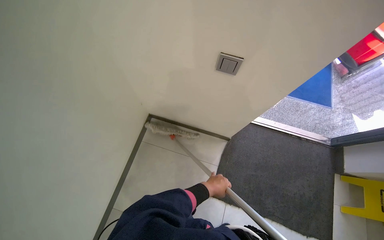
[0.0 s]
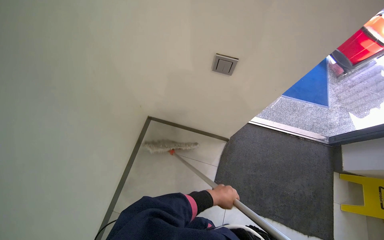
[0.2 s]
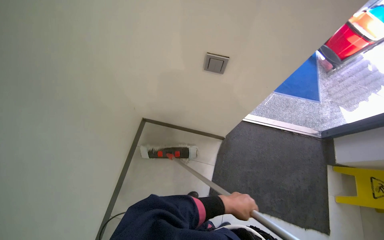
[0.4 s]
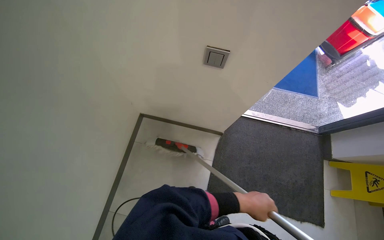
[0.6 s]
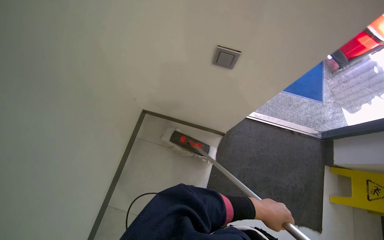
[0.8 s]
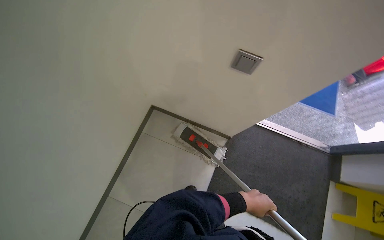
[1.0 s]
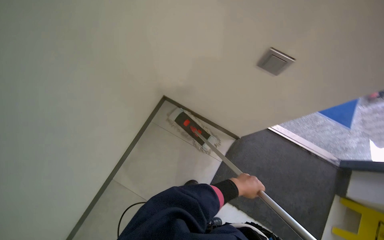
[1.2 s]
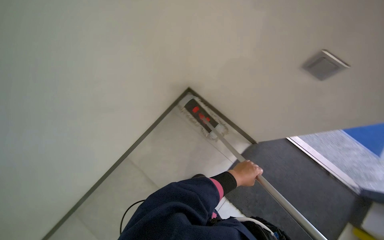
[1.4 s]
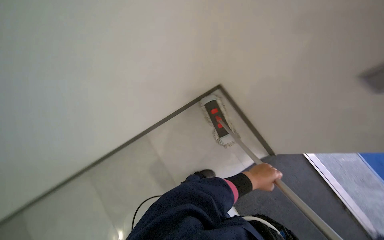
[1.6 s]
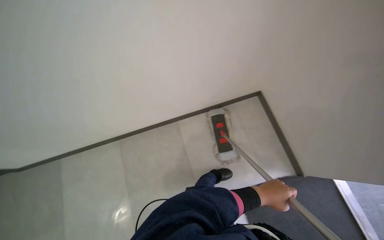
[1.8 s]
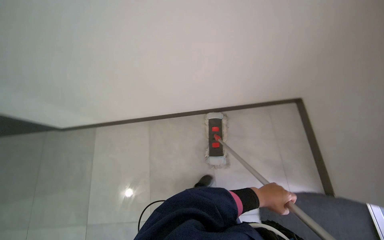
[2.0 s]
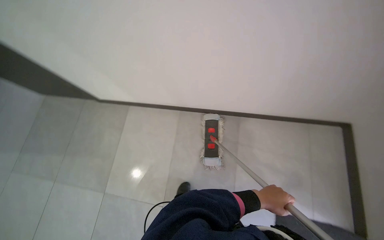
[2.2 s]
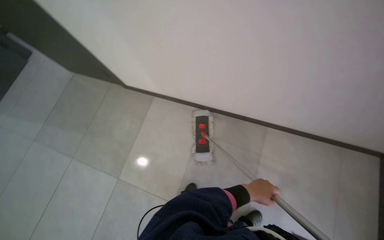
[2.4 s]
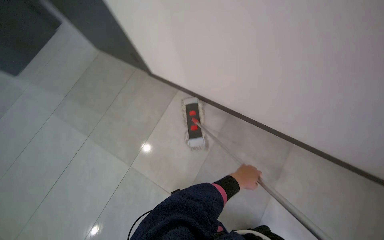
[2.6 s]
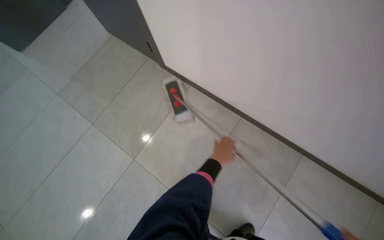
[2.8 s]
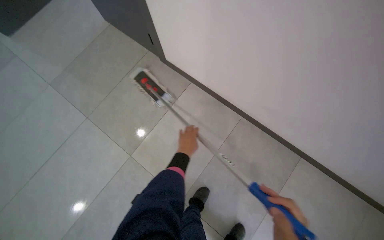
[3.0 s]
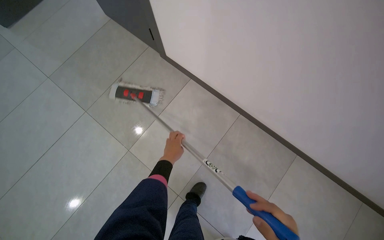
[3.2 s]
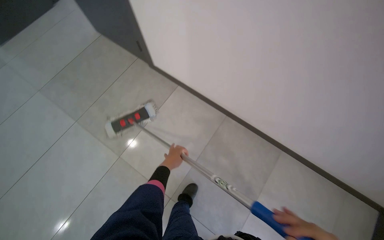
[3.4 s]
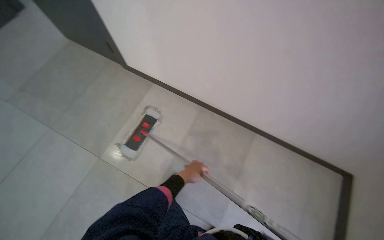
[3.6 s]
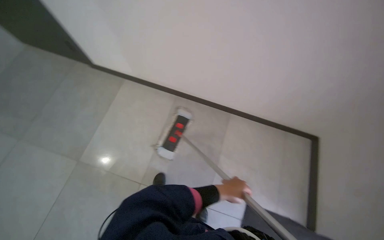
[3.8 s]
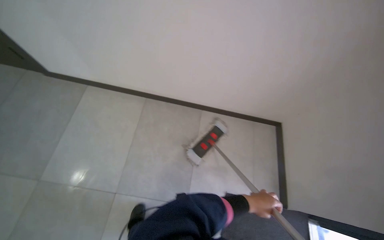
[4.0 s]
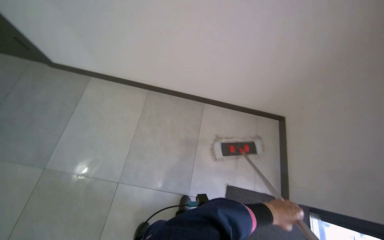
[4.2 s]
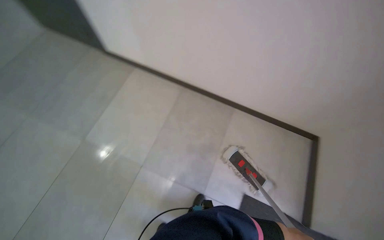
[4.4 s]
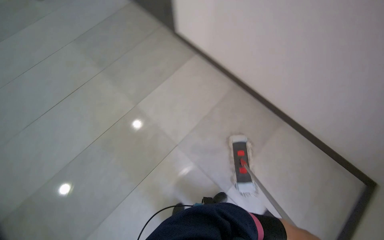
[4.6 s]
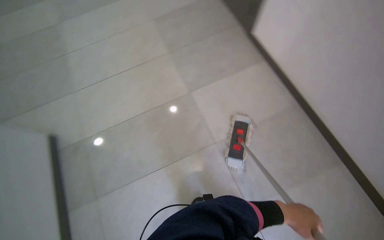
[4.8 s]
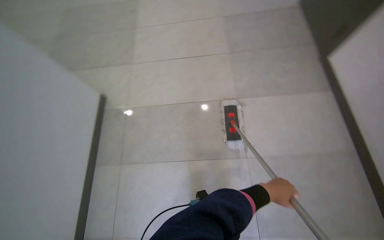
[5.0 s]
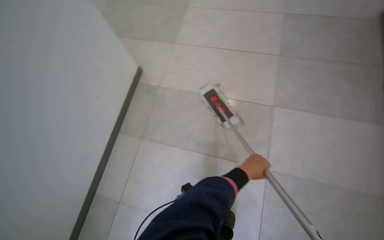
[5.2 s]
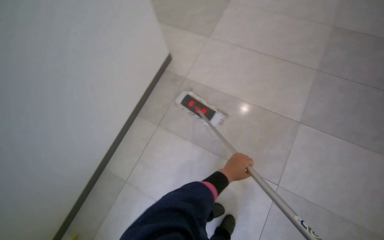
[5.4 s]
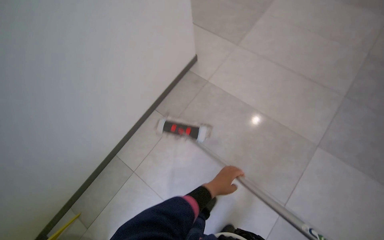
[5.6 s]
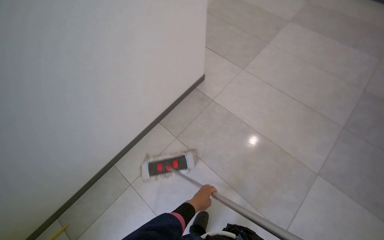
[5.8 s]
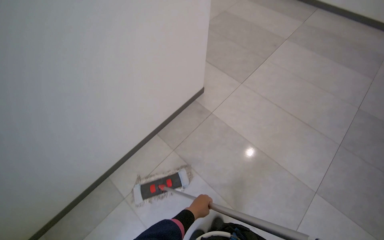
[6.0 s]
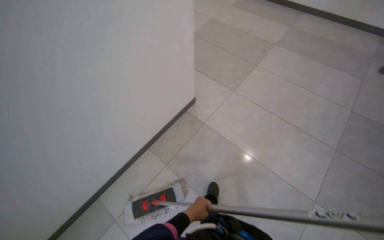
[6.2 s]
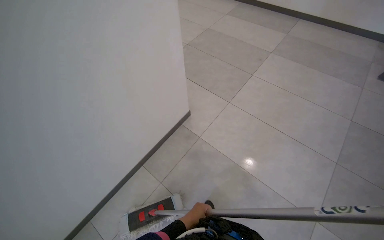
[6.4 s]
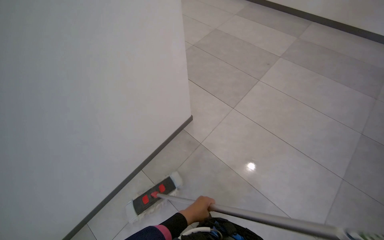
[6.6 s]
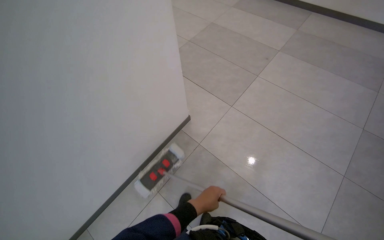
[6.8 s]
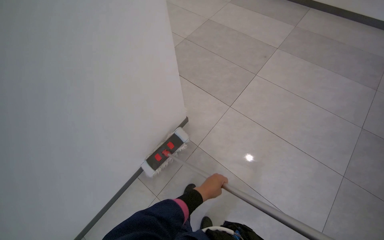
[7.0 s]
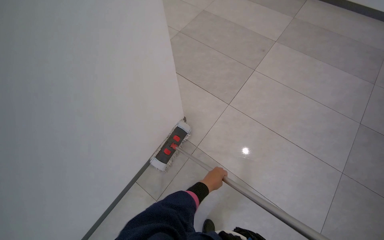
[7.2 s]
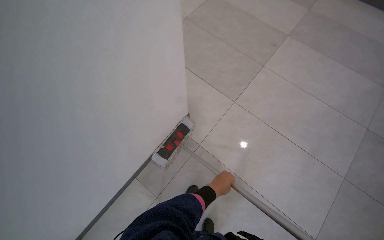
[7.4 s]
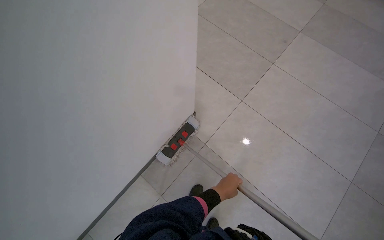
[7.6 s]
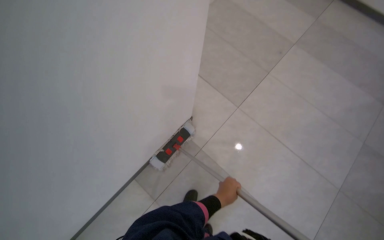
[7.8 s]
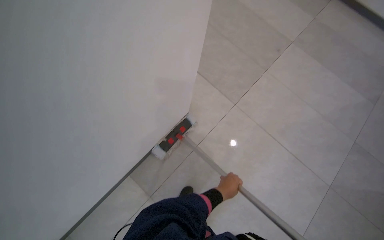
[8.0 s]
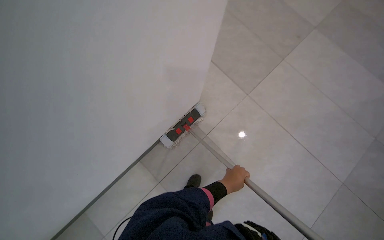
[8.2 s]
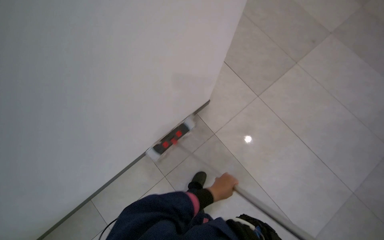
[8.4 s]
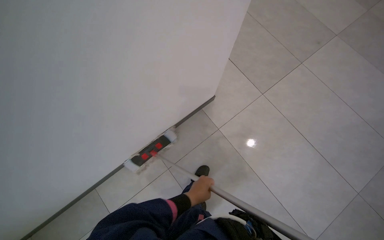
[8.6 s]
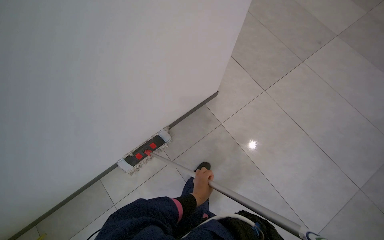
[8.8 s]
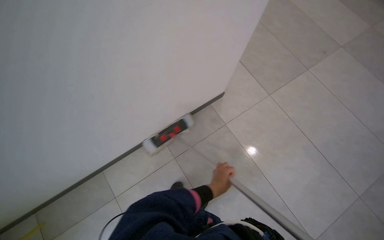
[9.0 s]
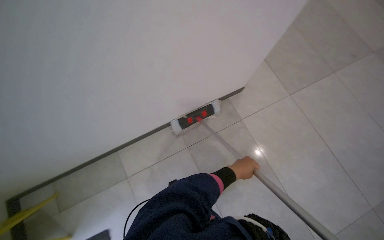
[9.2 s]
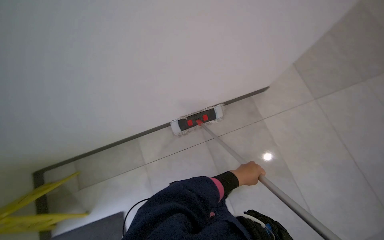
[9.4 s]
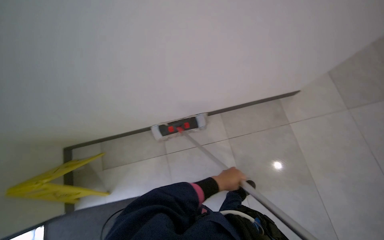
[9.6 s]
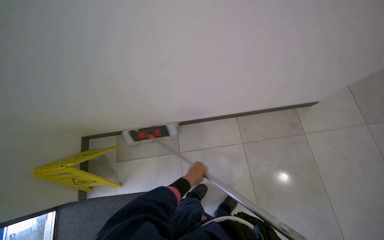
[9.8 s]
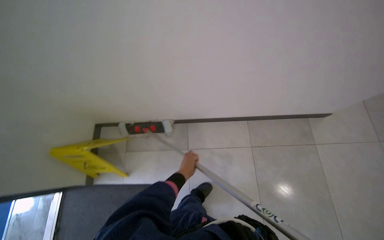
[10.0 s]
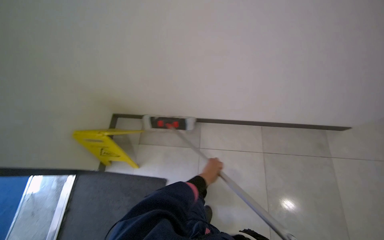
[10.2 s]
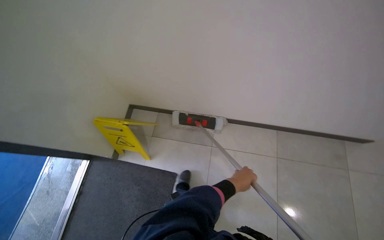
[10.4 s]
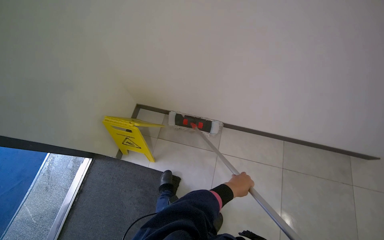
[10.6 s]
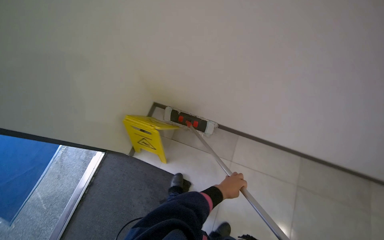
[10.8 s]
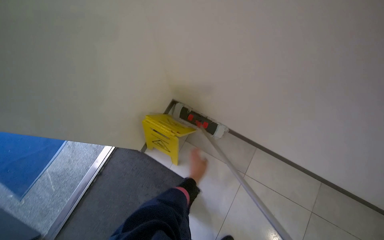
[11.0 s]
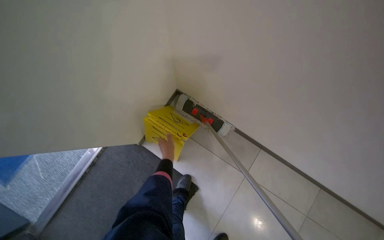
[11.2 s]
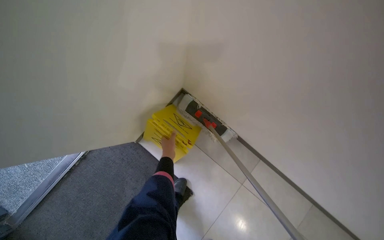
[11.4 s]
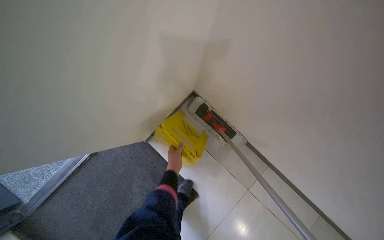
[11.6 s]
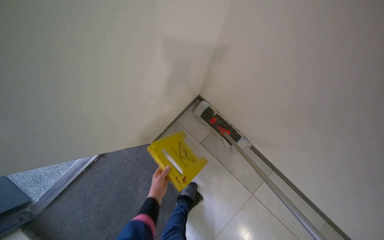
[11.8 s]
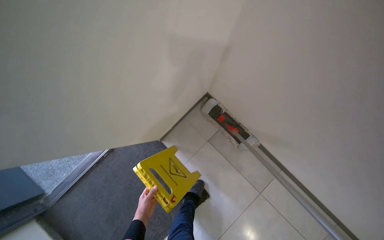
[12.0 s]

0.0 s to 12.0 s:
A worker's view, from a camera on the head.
Job: mopping floor.
The whole recording: Mopping tiled floor. The worker mops the tiled floor with a flat mop, moving it back and forth.
0.0 to 1.6 s: The scene turns roughly 35 degrees clockwise in the picture.
1.6 to 3.0 s: The head travels about 50 cm.
3.0 to 4.4 s: The left hand is displaced to the right, down the picture and nearer to the camera by about 70 cm.
4.4 to 6.0 s: The head travels roughly 40 cm. The head rotates roughly 80 degrees to the left.
6.0 to 7.6 s: The camera travels roughly 70 cm.
9.0 to 10.4 s: The head rotates some 40 degrees to the left.
10.4 to 12.0 s: The camera travels some 70 cm. Everything in view rotates some 35 degrees clockwise.

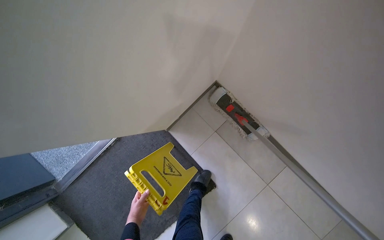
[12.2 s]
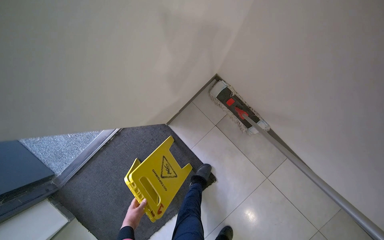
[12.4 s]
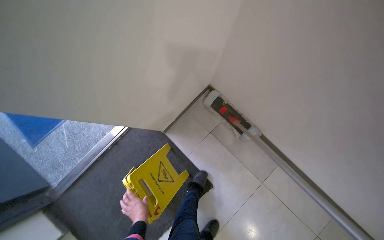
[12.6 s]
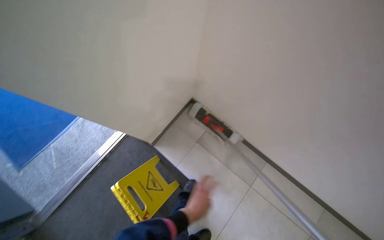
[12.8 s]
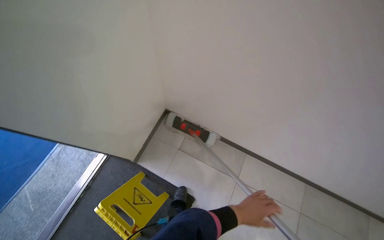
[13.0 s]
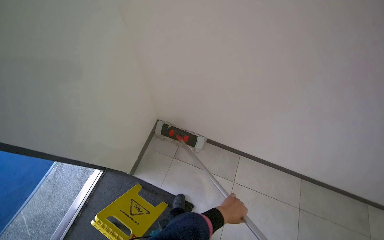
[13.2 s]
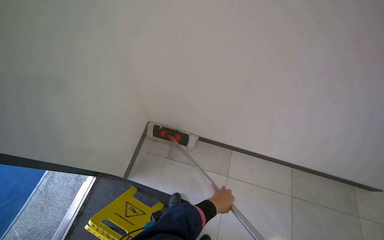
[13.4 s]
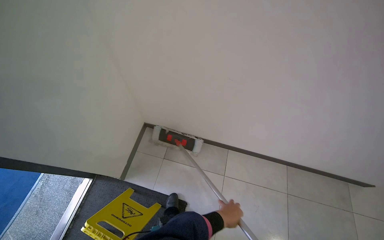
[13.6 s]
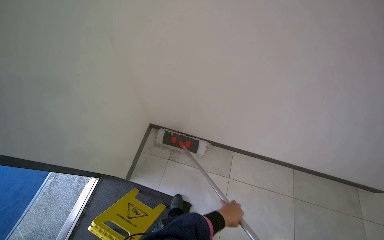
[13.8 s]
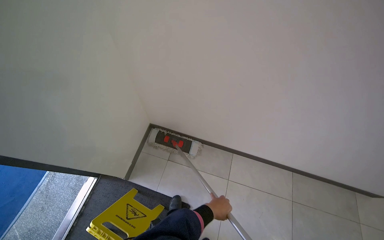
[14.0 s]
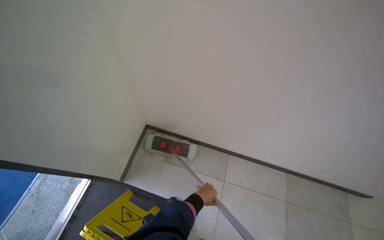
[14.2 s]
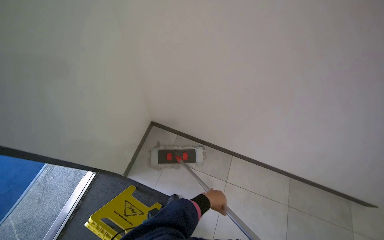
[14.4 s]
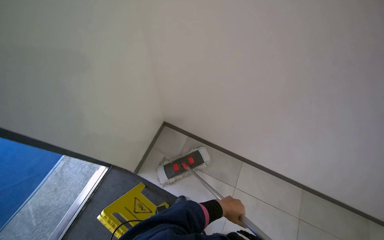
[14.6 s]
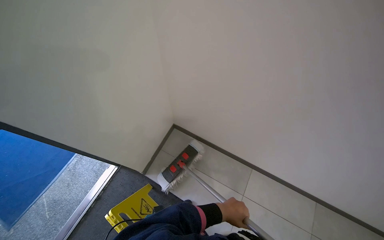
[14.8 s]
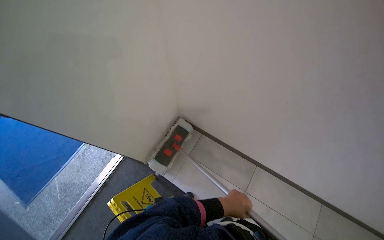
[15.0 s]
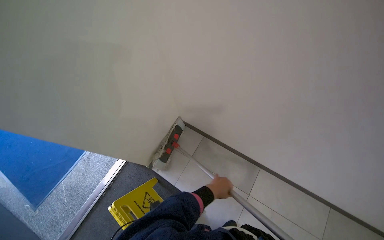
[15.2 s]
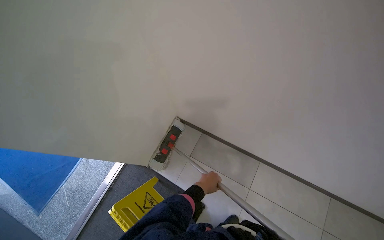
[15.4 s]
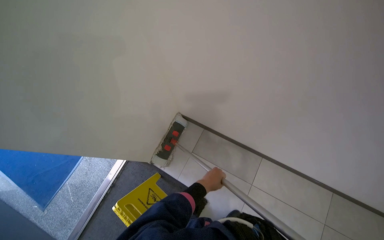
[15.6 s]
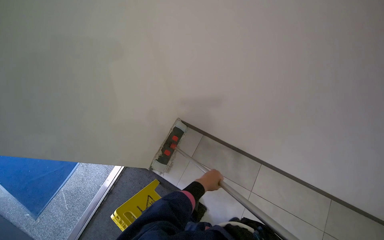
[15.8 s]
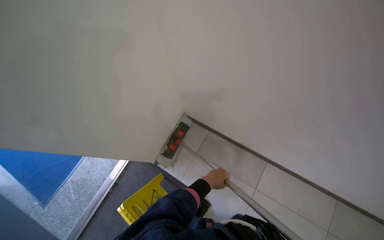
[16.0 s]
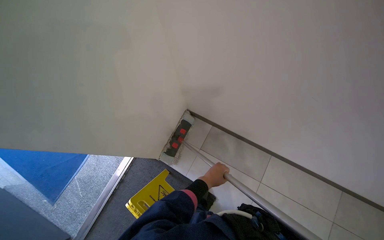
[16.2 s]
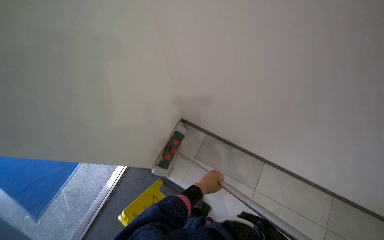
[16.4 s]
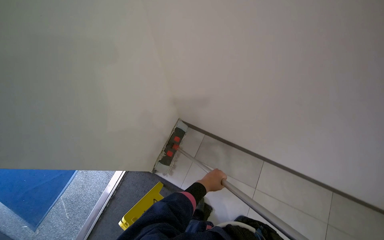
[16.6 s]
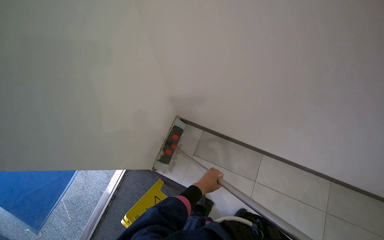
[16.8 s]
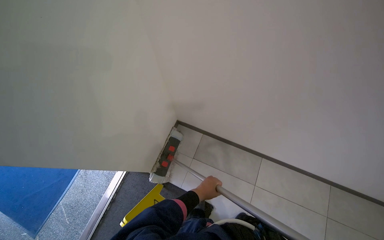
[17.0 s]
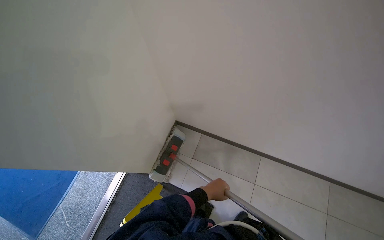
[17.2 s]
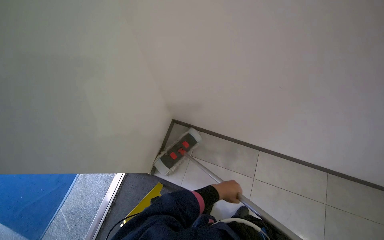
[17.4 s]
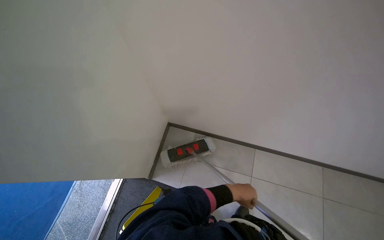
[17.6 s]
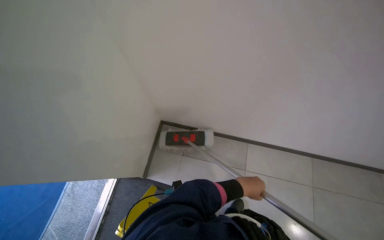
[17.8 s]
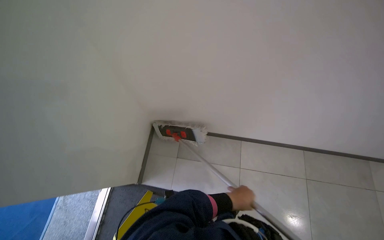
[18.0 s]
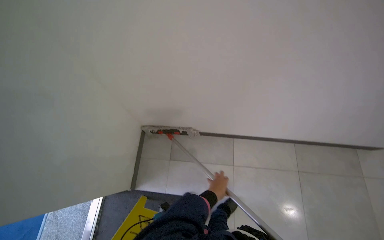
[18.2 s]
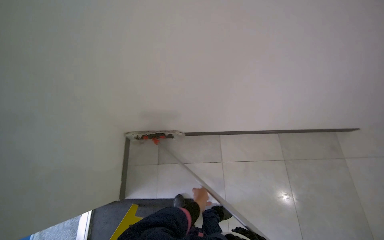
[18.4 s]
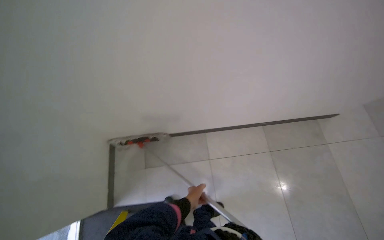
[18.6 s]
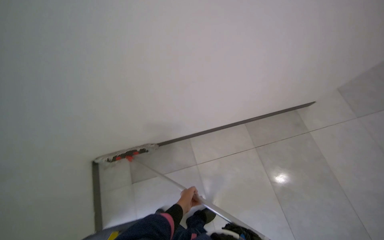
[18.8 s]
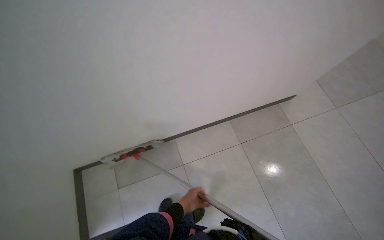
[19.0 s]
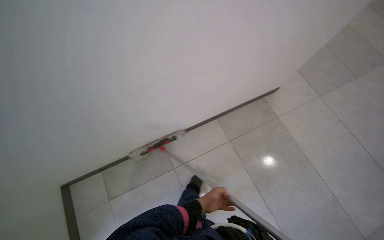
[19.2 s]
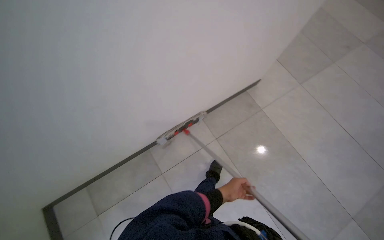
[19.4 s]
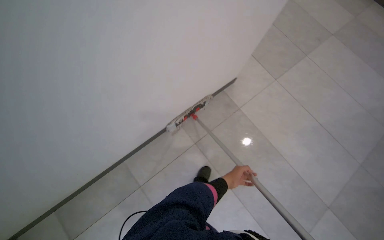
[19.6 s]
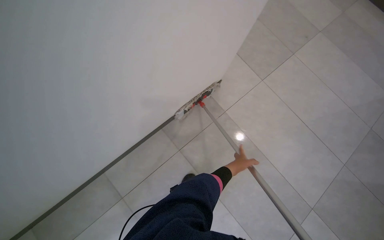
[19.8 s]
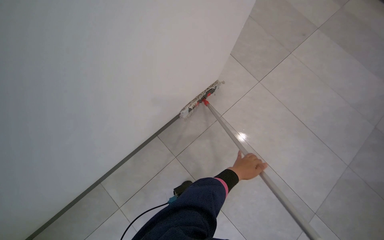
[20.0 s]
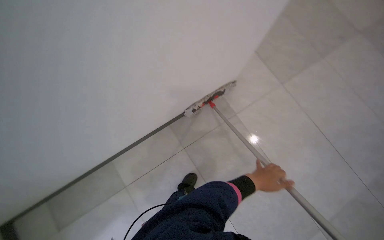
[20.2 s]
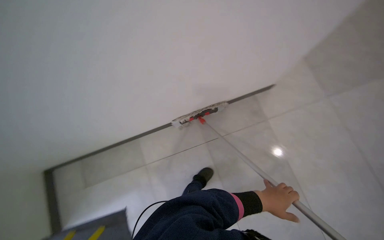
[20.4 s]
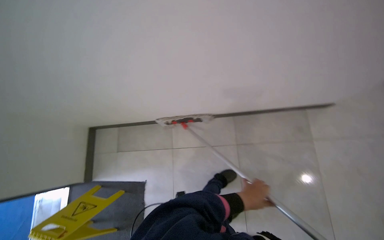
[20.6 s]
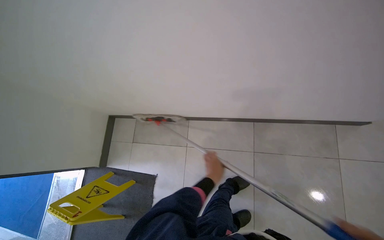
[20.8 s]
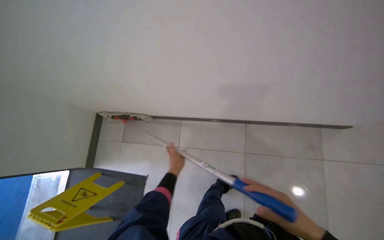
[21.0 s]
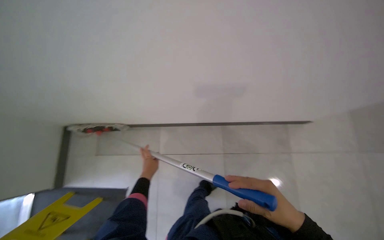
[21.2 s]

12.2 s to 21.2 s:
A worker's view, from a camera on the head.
Job: mopping floor.
The whole recording: Mopping tiled floor. The worker mops the tiled floor with a flat mop, moving it back and forth.
12.2 to 13.8 s: The camera travels about 50 cm. The head rotates approximately 30 degrees to the right. The view tilts about 20 degrees upward.
13.8 to 15.2 s: The wearer looks some 15 degrees further to the left. The left hand goes about 15 cm up the picture.
18.2 to 19.8 s: The head travels to the right, approximately 90 cm. The wearer's head swings about 45 degrees to the right.
19.8 to 21.2 s: The left hand travels to the left by approximately 40 cm.
